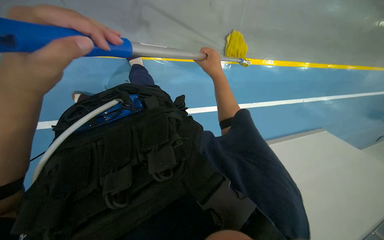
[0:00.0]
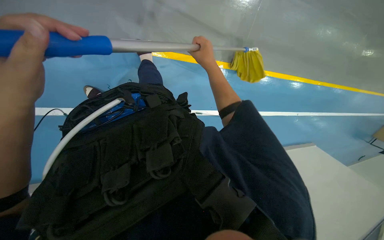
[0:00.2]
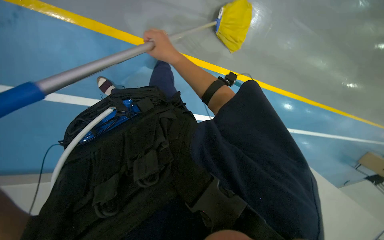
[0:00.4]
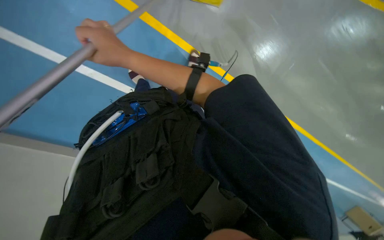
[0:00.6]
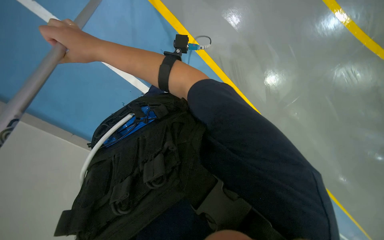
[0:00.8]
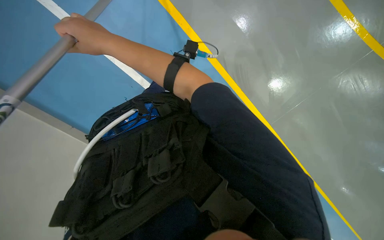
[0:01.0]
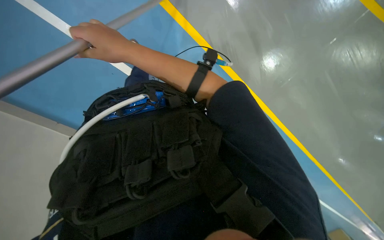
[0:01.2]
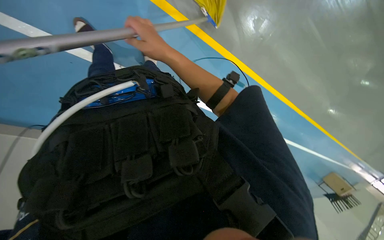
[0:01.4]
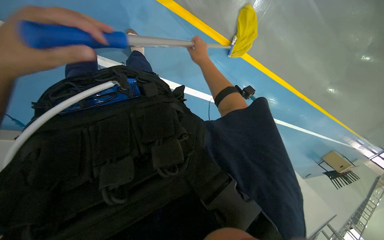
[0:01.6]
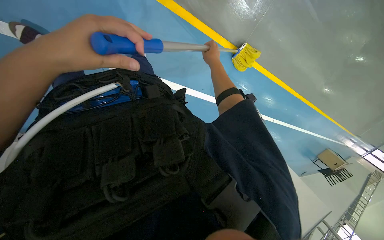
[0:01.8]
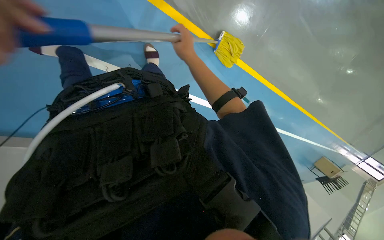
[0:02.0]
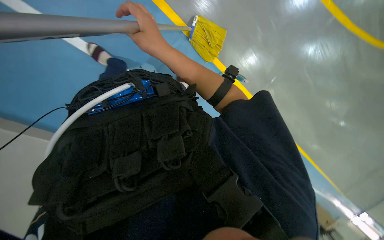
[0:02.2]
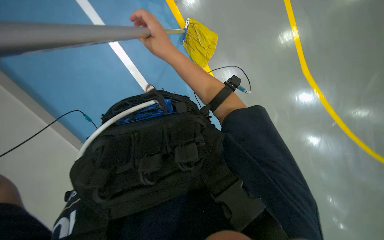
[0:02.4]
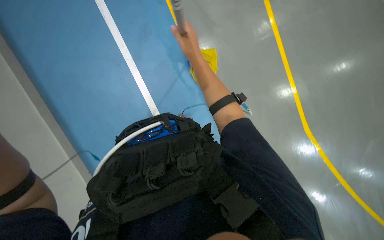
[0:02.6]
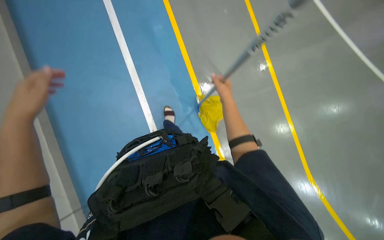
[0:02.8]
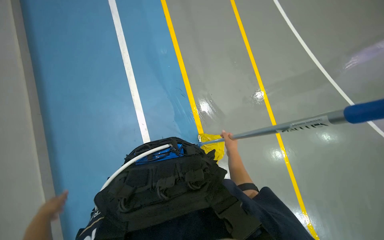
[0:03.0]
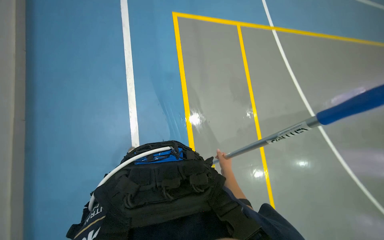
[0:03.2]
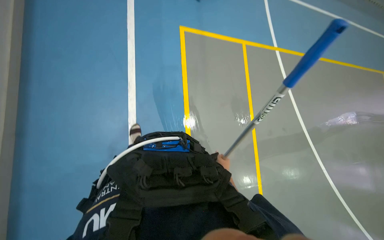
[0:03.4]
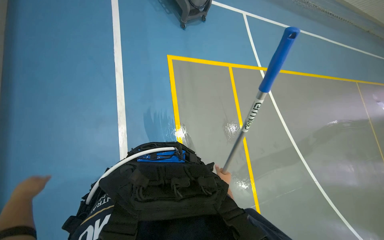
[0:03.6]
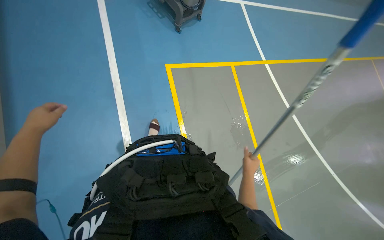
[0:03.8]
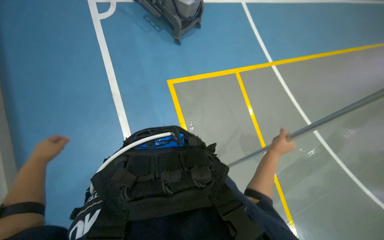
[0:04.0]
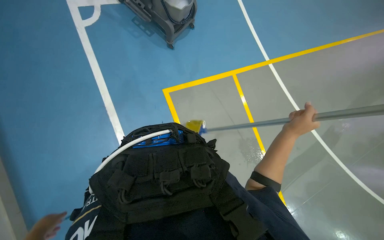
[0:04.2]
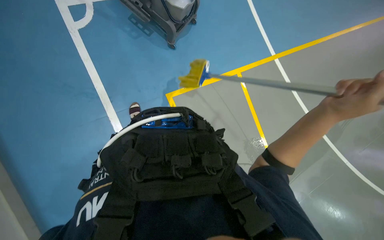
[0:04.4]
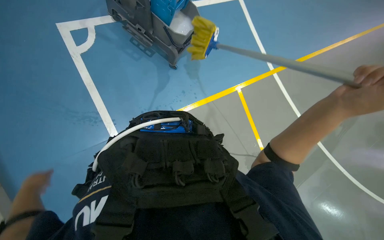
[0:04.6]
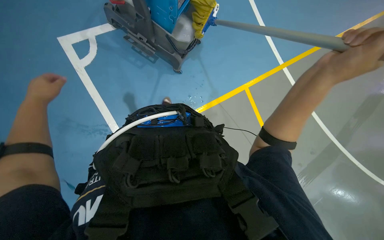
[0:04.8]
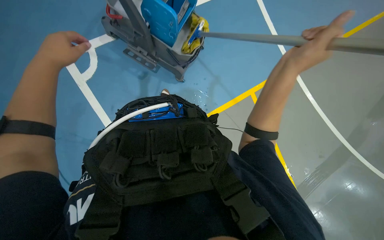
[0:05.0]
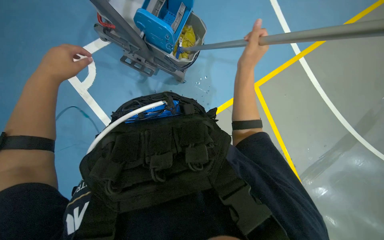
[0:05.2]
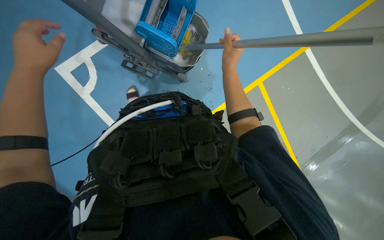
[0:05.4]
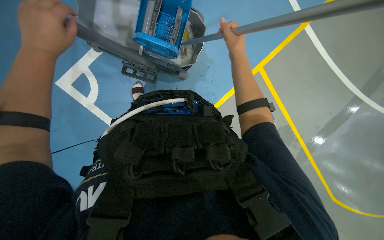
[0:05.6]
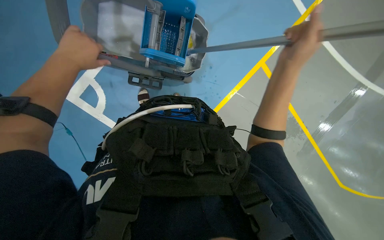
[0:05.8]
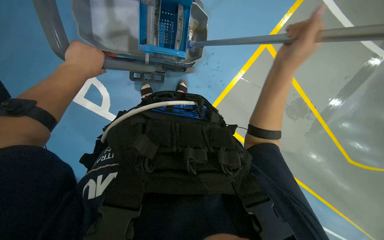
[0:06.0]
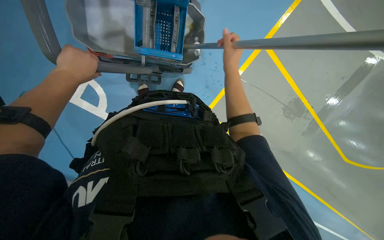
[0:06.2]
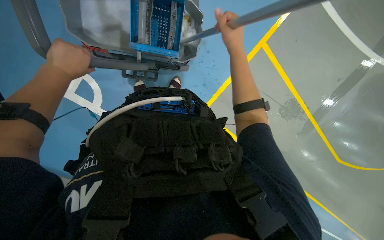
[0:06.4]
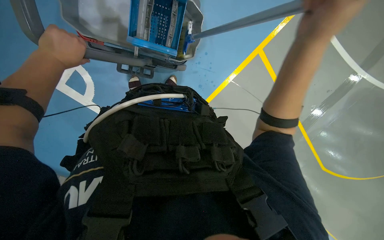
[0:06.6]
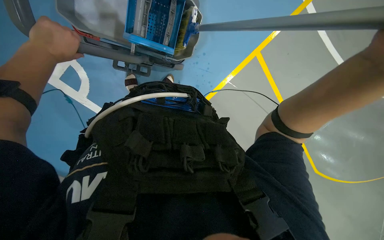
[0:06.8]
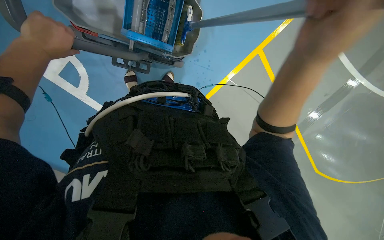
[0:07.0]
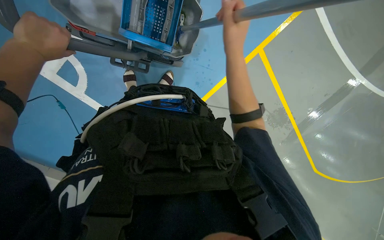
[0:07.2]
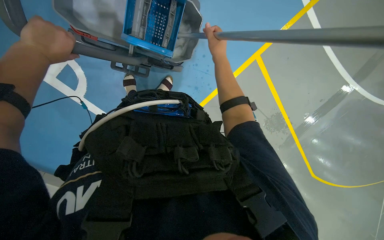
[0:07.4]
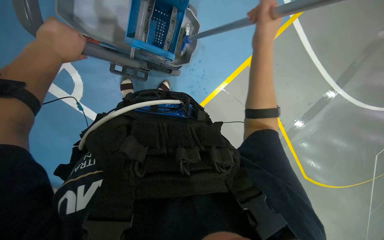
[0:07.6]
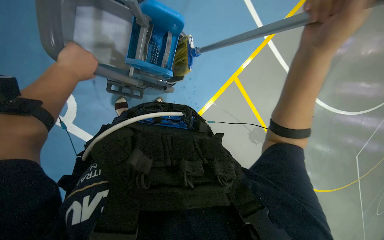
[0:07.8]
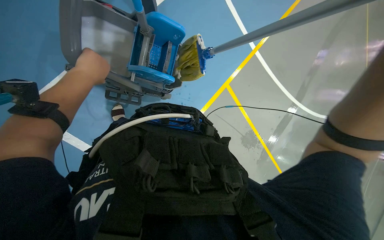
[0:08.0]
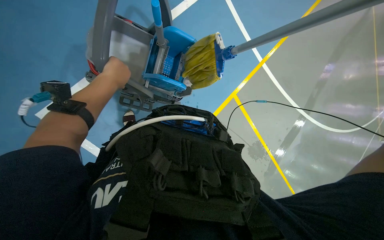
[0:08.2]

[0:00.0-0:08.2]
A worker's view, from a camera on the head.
Job: mopping floor.
The whole recording: Mopping floor. The worker mops the floor with a yellow mop, periodically rinsing and wringing it in a bucket.
0:01.6 to 0:03.2: The view tilts about 25 degrees upward. The right hand is displaced down the picture by approximately 20 cm.
0:03.2 to 0:05.0: The camera pitches upward, by some 15 degrees. The right hand moves up the picture, some 60 cm.
0:05.0 to 0:06.6: The right hand swings nearer and farther, about 30 cm each way, with 3 reversals.
0:06.6 to 0:08.2: The view tilts approximately 15 degrees upward. The left hand heads farther from the camera, covering some 10 cm.

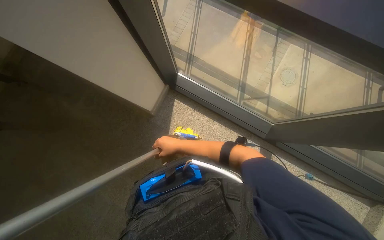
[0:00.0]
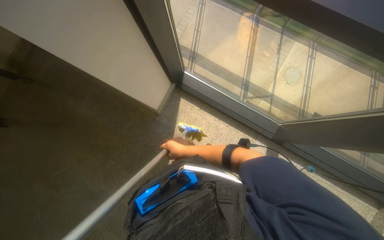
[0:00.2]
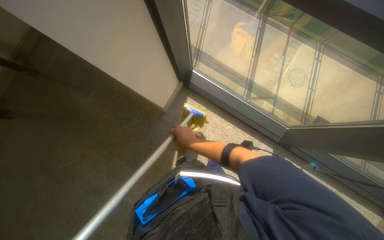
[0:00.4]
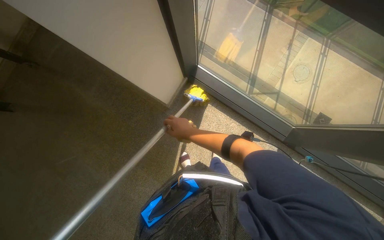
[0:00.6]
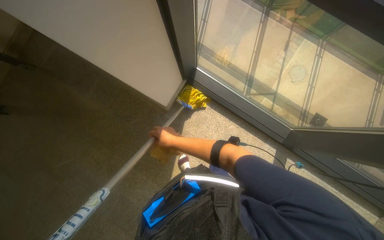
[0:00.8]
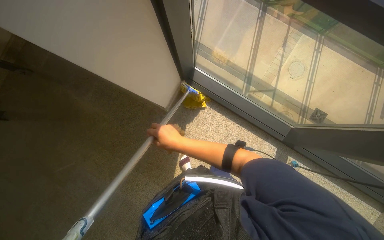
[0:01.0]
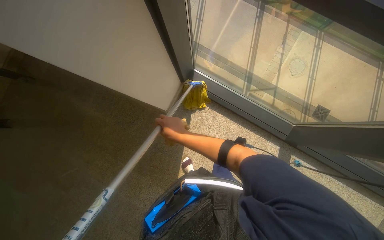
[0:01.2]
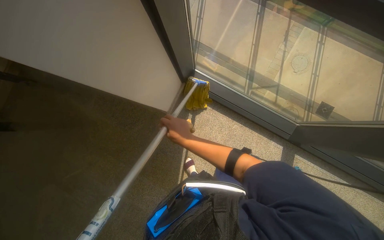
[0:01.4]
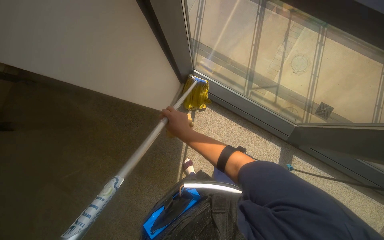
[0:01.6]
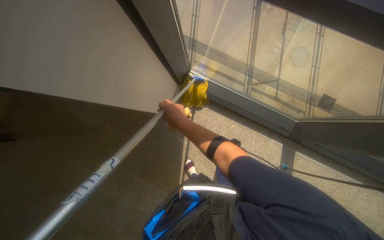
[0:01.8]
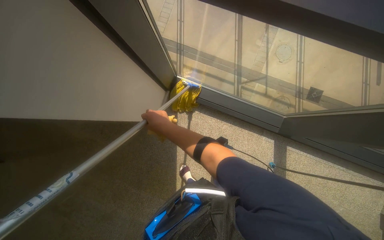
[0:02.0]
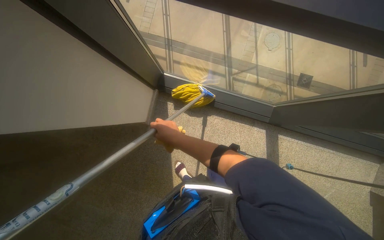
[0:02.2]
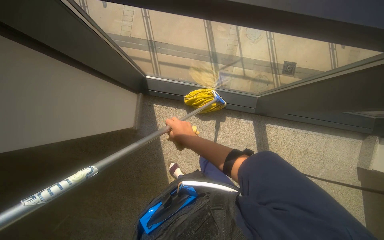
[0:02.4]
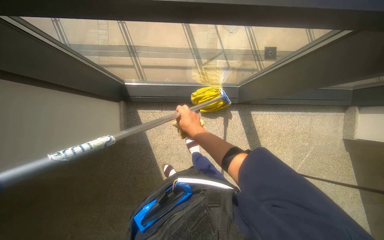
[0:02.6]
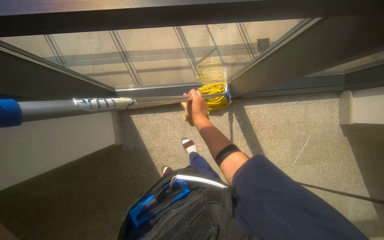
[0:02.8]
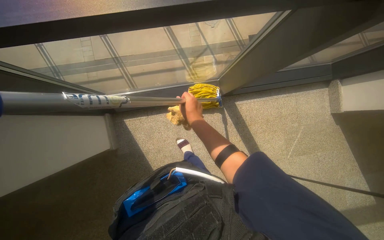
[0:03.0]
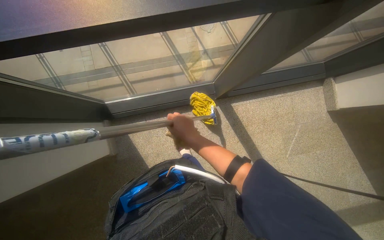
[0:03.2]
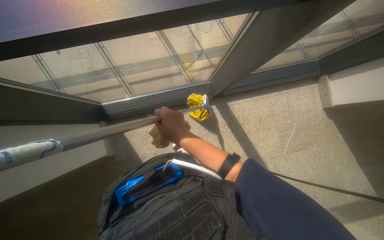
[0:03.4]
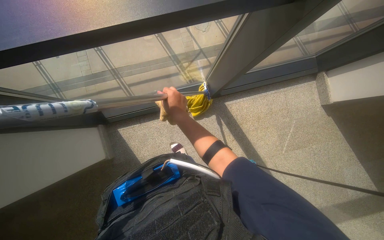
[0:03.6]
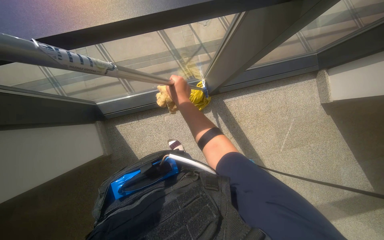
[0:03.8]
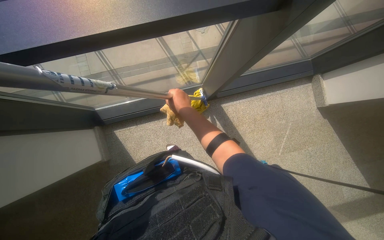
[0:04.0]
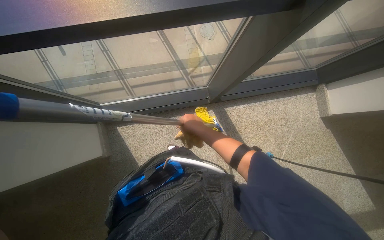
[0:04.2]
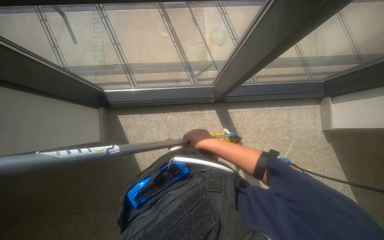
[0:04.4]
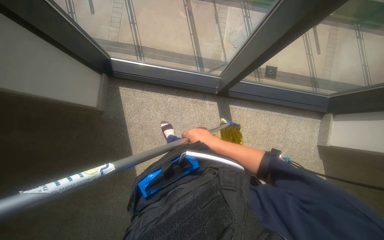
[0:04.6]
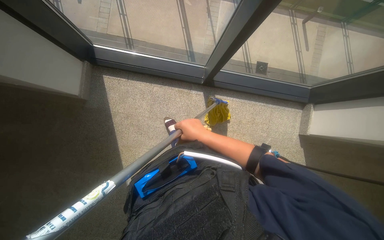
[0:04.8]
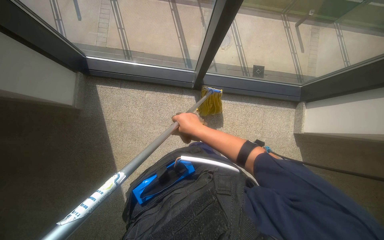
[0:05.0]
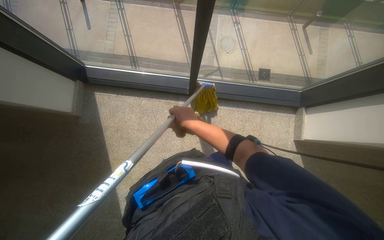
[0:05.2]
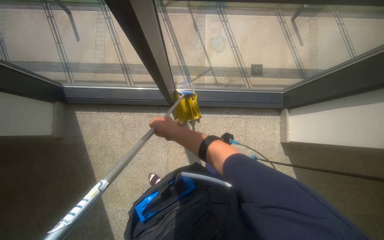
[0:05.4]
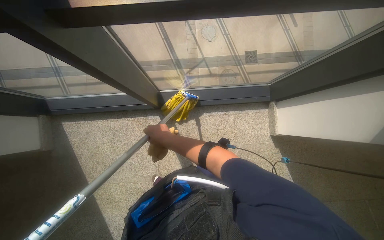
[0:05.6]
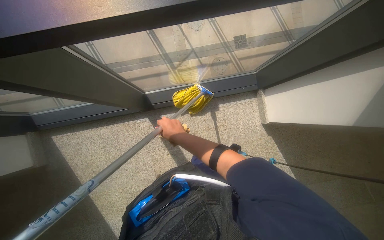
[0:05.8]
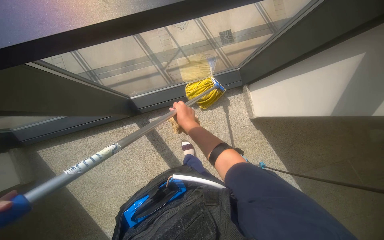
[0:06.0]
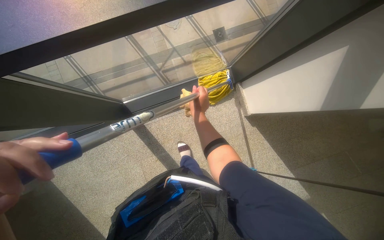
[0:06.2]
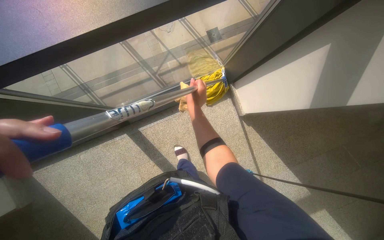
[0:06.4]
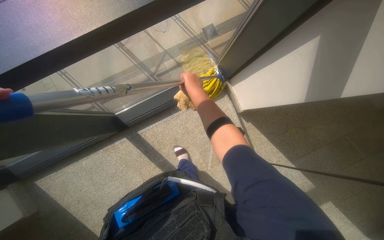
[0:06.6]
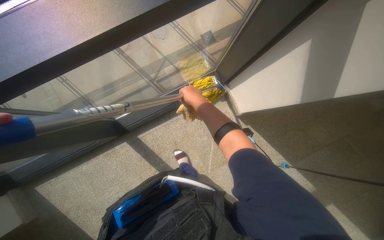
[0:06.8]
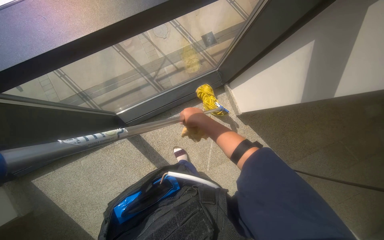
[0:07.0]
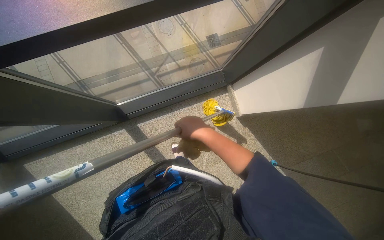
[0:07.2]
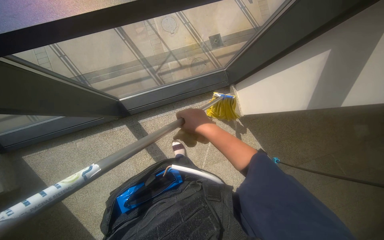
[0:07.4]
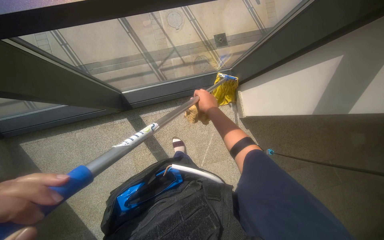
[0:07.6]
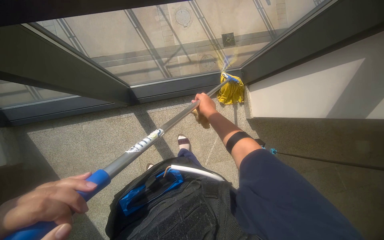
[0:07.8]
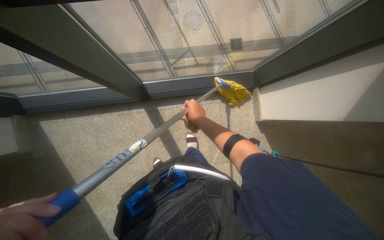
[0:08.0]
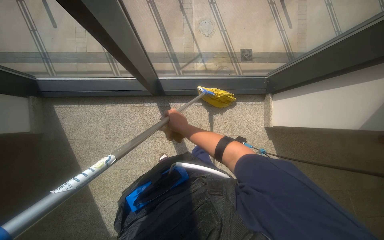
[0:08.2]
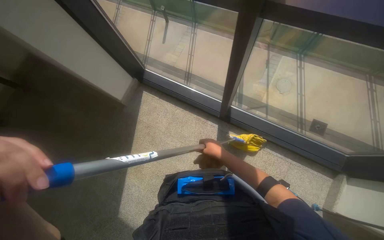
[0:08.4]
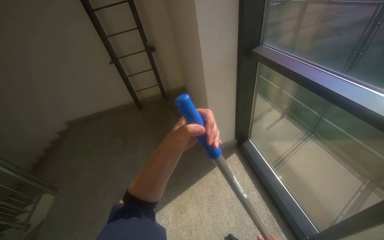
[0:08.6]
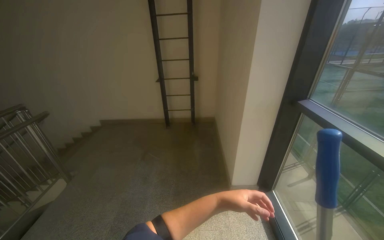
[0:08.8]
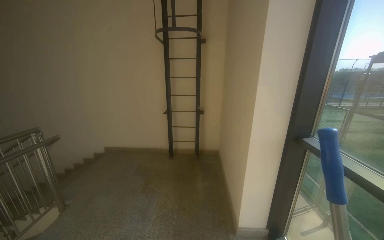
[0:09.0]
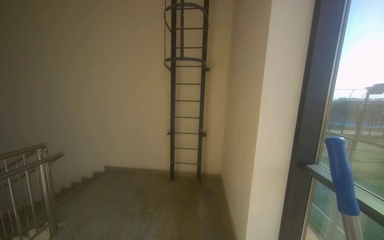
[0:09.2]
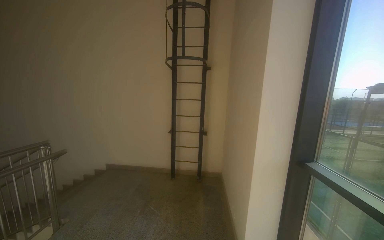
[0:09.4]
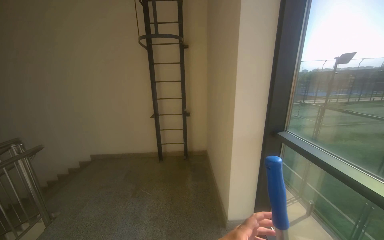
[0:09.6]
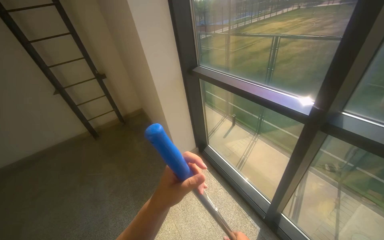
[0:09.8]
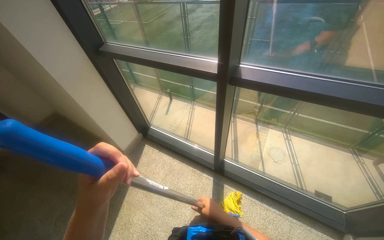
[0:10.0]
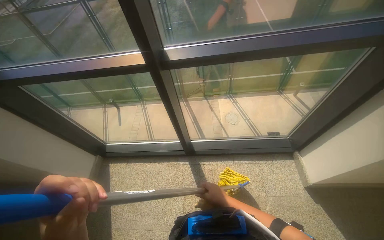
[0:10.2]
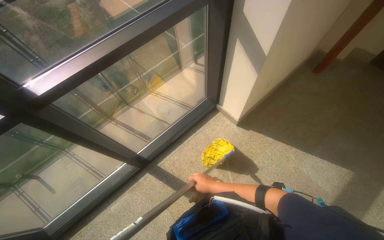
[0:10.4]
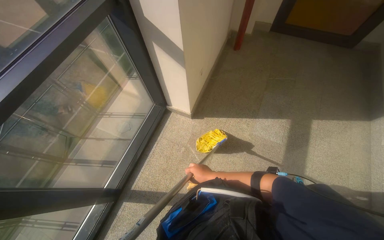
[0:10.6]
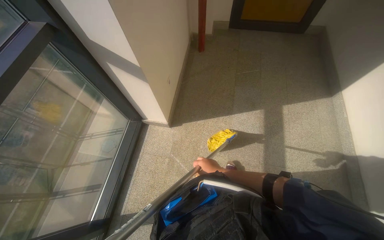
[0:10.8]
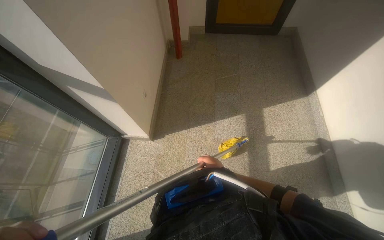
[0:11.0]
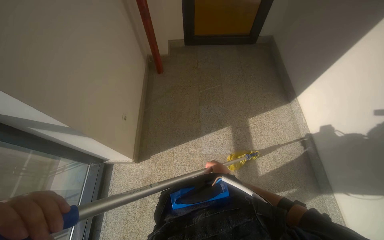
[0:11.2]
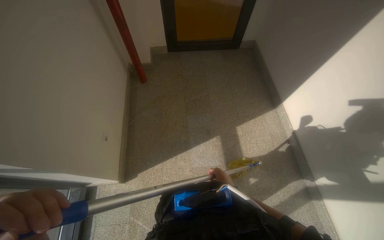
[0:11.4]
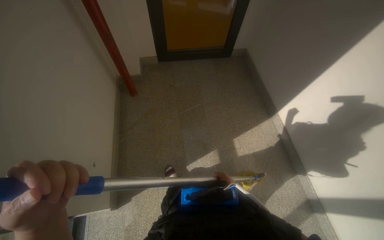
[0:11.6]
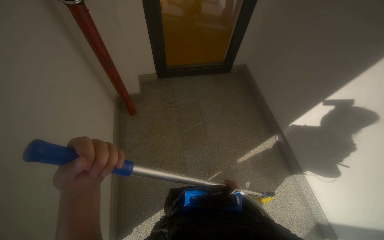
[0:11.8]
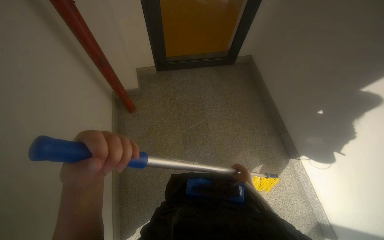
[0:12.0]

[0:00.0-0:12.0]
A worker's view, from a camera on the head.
Job: mopping floor.
The whole recording: Mopping stairwell floor. The worker mops the floor of the stairwell with a yellow mop.
0:00.0 to 0:01.6: The right hand travels nearer to the camera by about 10 cm.
0:01.6 to 0:03.0: The scene rotates counterclockwise by some 40 degrees.
0:03.0 to 0:04.4: The right hand travels to the right and down the picture by approximately 20 cm.
0:04.4 to 0:06.0: The wearer moves to the right, some 80 cm.
0:06.0 to 0:07.6: The right hand travels to the right by roughly 10 cm.
0:07.6 to 0:09.0: The camera is carried roughly 60 cm. The wearer's head swings some 80 degrees to the left. The view tips upward by approximately 45 degrees.
0:09.0 to 0:10.4: The head turns to the right by approximately 135 degrees. The camera pitches downward, by about 30 degrees.
0:10.4 to 0:12.0: The camera is carried approximately 1 m. The head turns to the right by roughly 65 degrees.
